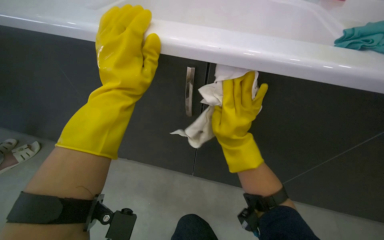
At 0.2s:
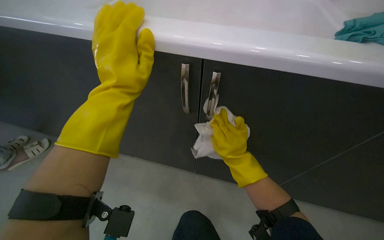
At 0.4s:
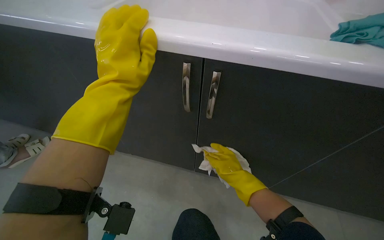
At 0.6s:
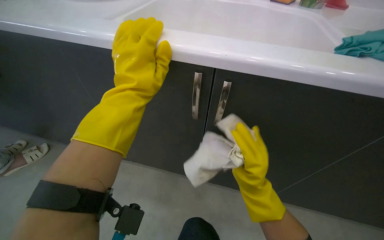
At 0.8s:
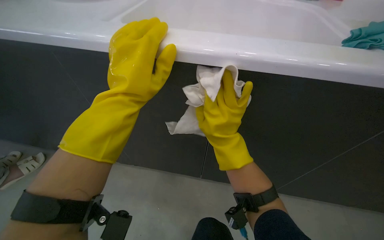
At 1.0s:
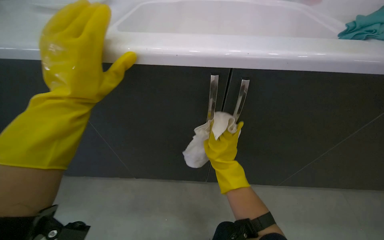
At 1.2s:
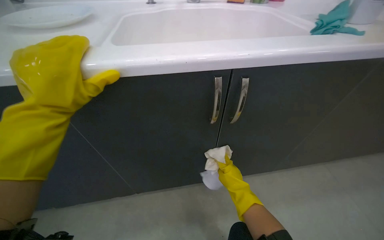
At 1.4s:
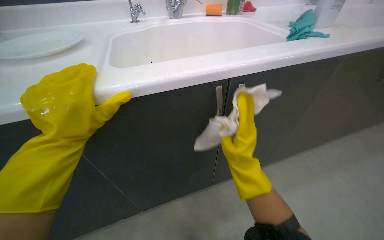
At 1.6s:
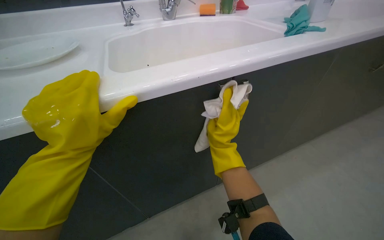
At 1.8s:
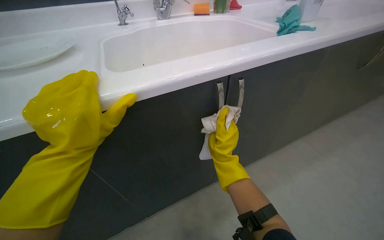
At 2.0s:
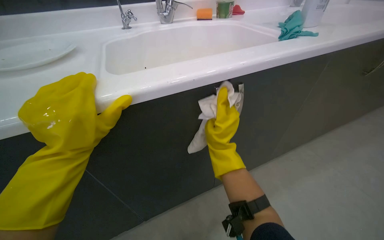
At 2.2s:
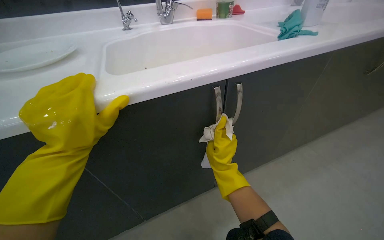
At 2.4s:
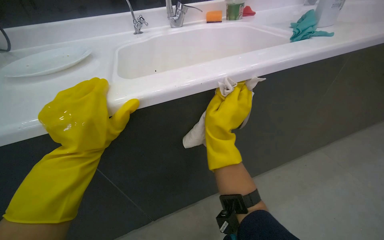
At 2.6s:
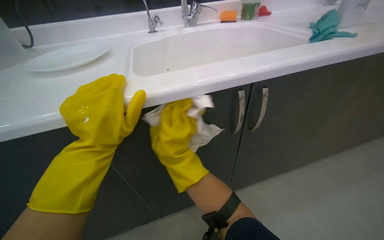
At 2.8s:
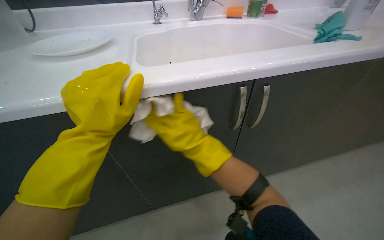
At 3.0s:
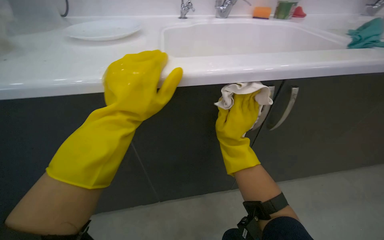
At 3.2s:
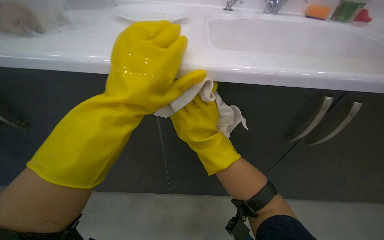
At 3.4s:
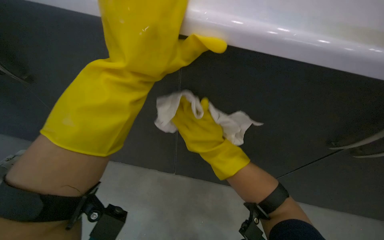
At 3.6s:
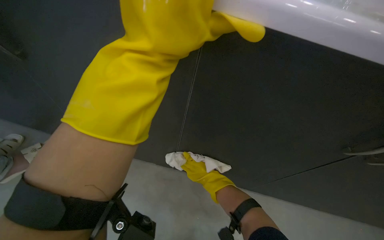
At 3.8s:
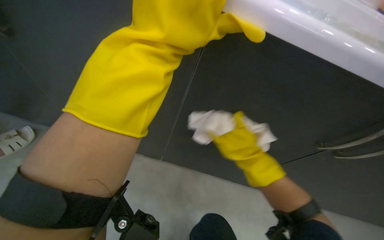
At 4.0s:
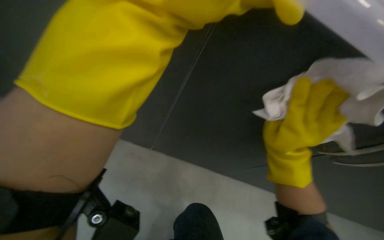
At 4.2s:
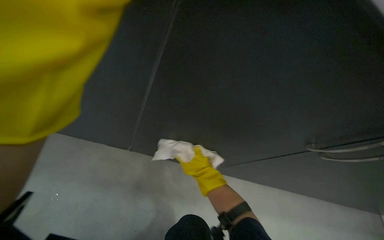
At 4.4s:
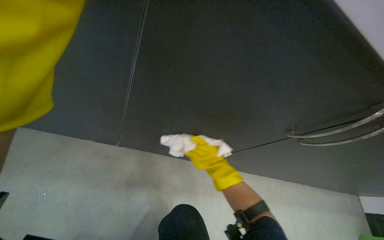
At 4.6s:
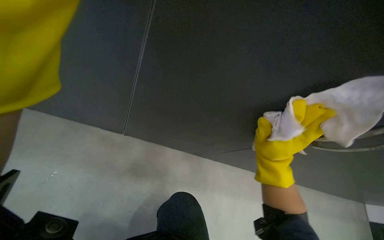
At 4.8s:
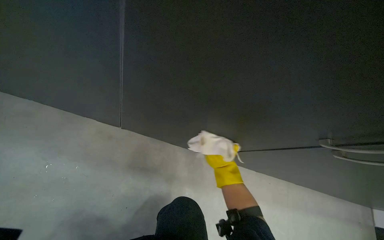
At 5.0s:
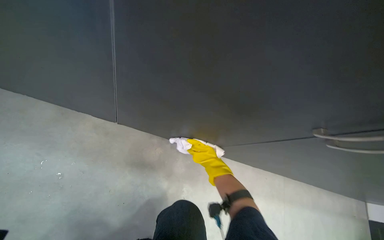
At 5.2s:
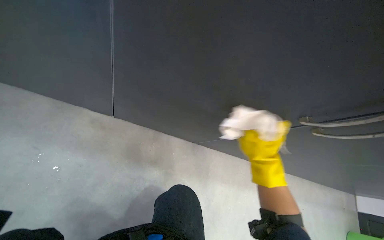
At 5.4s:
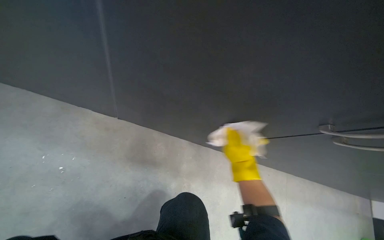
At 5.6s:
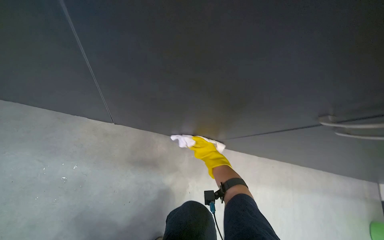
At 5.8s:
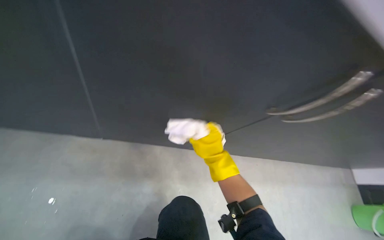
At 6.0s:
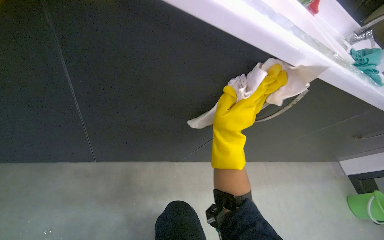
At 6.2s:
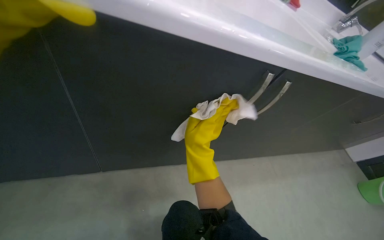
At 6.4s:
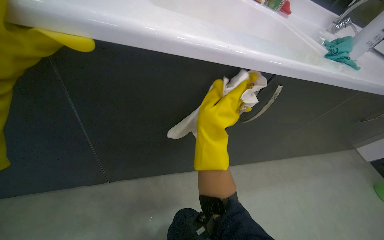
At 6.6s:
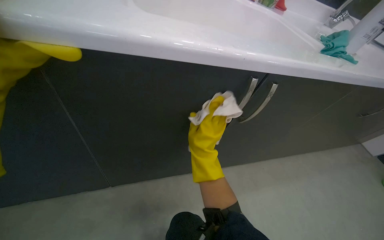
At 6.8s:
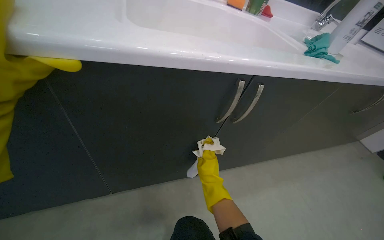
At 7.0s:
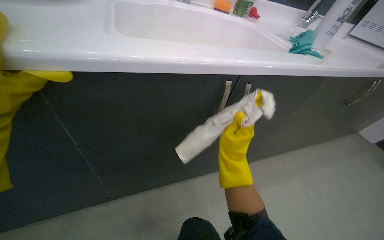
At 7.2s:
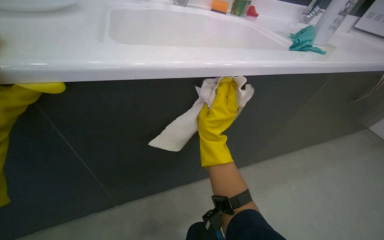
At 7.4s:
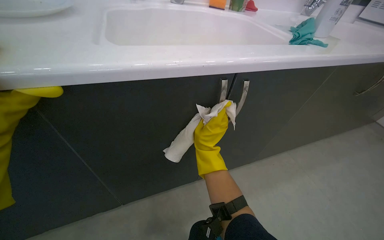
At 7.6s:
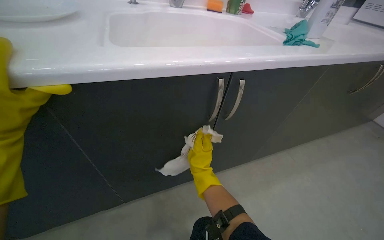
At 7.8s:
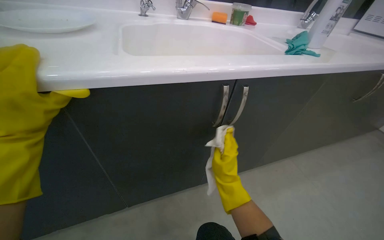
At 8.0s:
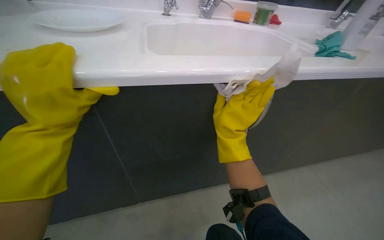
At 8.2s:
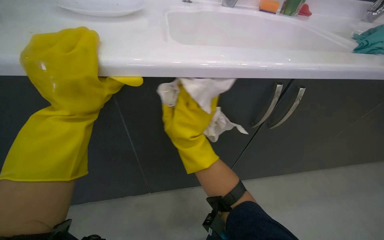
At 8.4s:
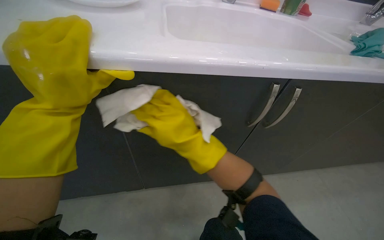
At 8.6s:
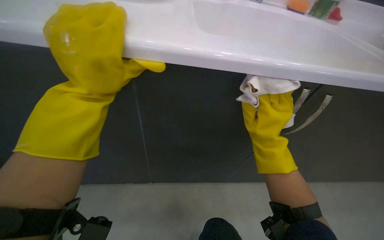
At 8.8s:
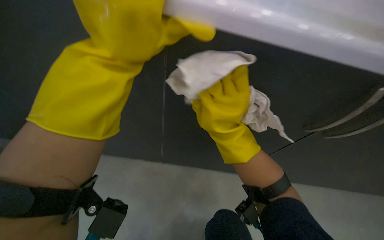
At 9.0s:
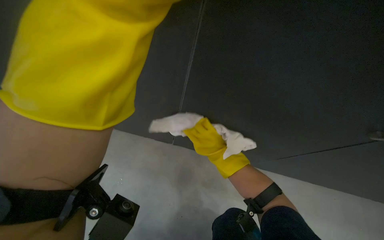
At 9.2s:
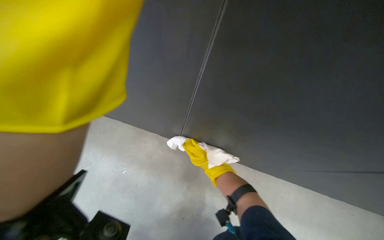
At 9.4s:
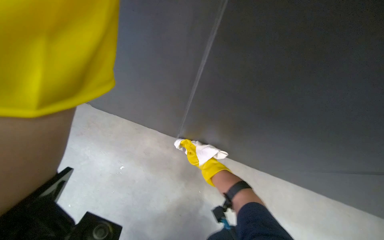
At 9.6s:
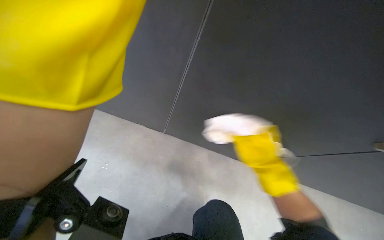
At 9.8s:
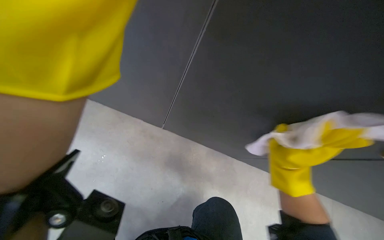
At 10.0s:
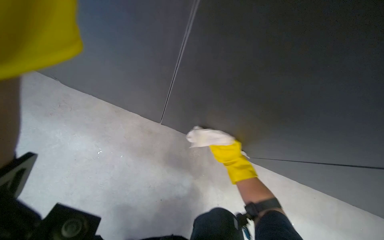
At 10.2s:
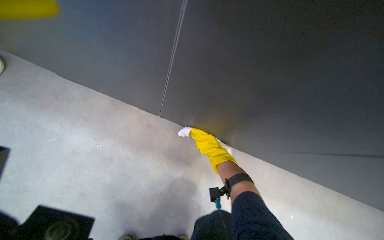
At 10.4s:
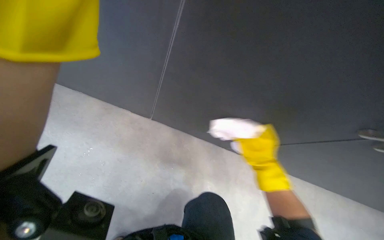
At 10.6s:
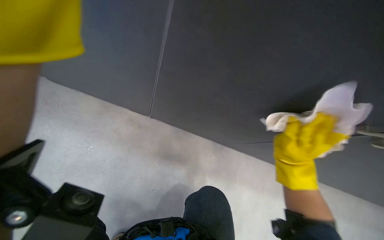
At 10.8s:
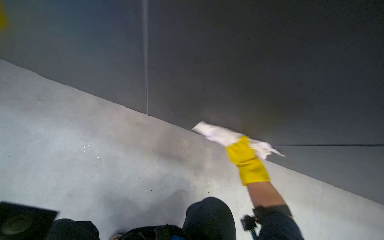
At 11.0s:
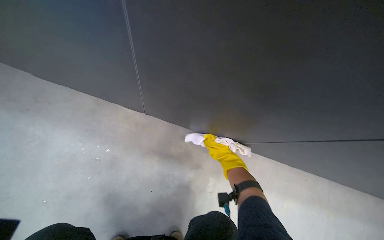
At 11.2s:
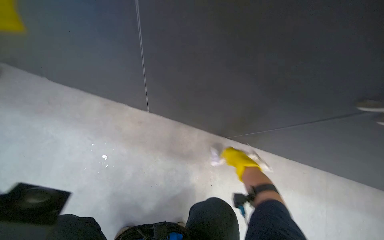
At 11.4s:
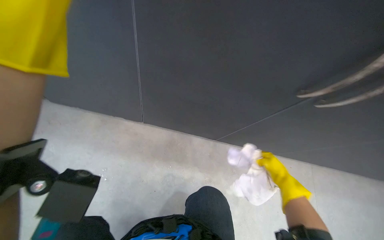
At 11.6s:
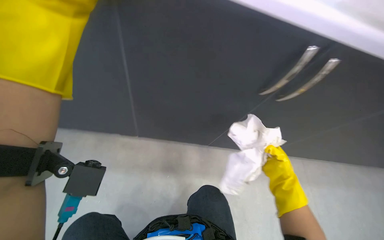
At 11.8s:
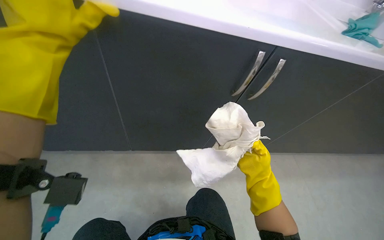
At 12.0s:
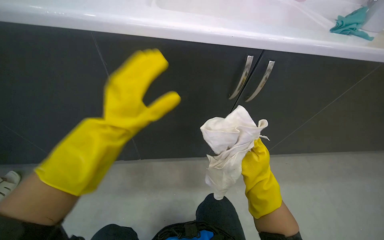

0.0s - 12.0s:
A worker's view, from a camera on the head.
Job: cleaning kitchen.
The whole recording: Cleaning kitchen cabinets exterior. The worker wipes the exterior surfaces of the kitchen cabinets with a cloth and cleaner.
0.0s - 1.6s: The right hand moves up and down the picture over some 20 cm, changing direction 3 times; the left hand travels to the left by about 15 cm.
1.6s - 3.0s: The right hand reaches approximately 20 cm to the left, then returns.
6.0s - 7.6s: The right hand moves up and down the picture over roughly 20 cm, changing direction 2 times.
7.6s - 9.0s: The wearer's head swings approximately 25 degrees to the left. The right hand goes left and right, roughly 20 cm each way, reversing 2 times.
9.0s - 10.4s: The right hand goes left and right, some 20 cm each way, reversing 2 times.
10.4s - 12.0s: The right hand swings nearer and farther, roughly 30 cm each way, with 4 reversals.

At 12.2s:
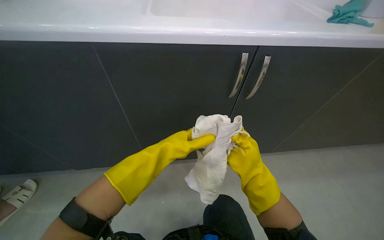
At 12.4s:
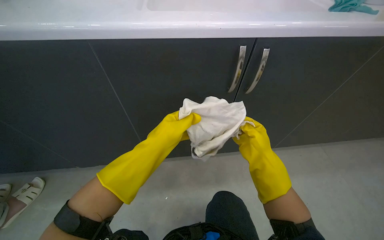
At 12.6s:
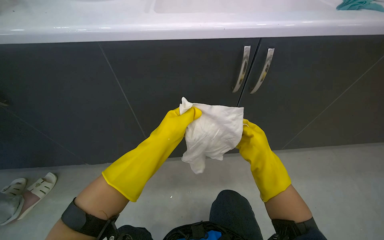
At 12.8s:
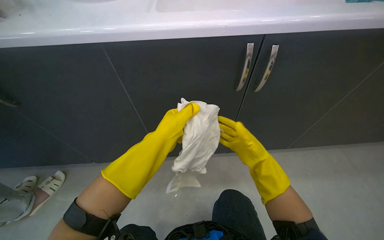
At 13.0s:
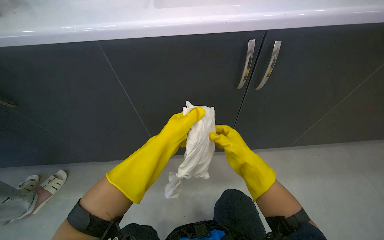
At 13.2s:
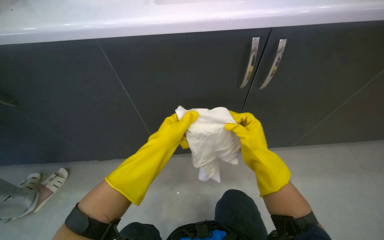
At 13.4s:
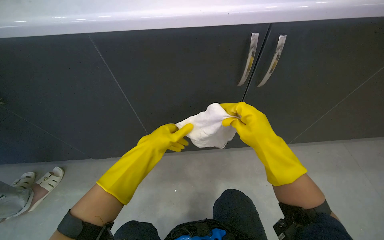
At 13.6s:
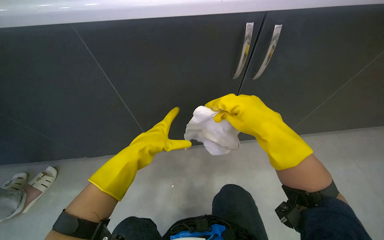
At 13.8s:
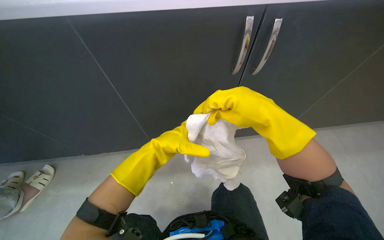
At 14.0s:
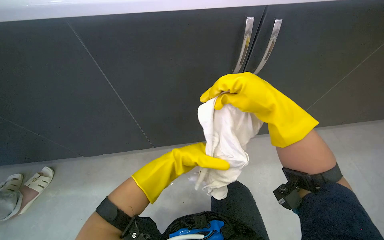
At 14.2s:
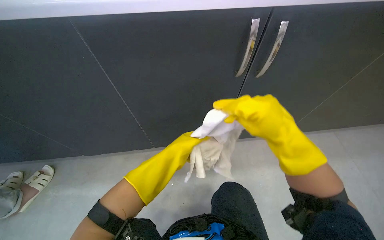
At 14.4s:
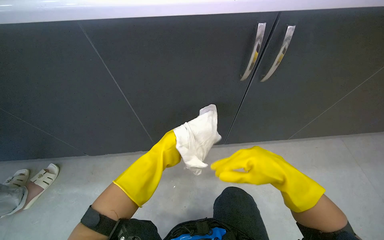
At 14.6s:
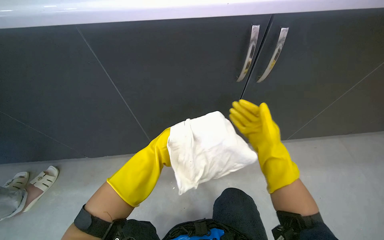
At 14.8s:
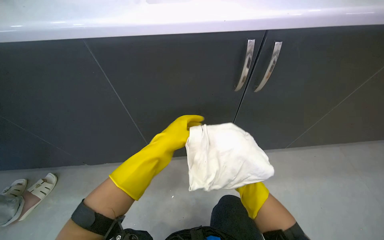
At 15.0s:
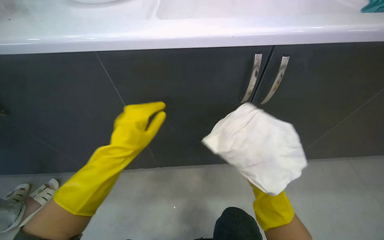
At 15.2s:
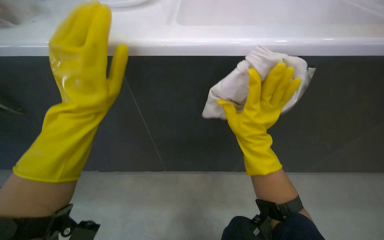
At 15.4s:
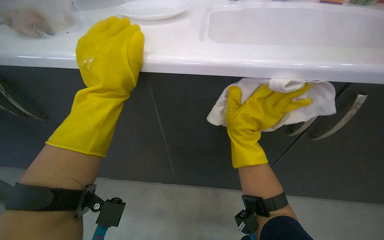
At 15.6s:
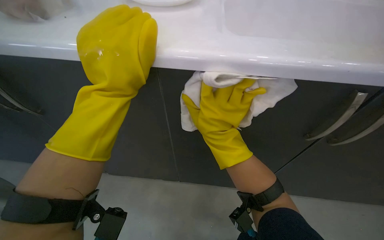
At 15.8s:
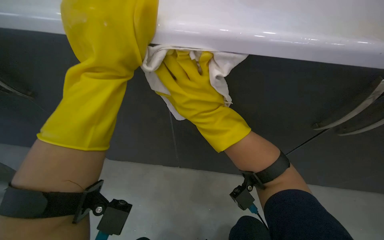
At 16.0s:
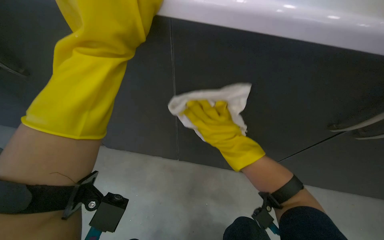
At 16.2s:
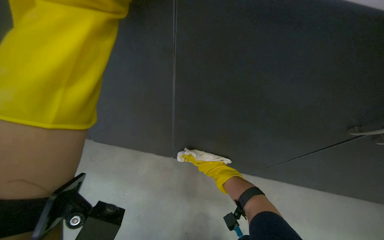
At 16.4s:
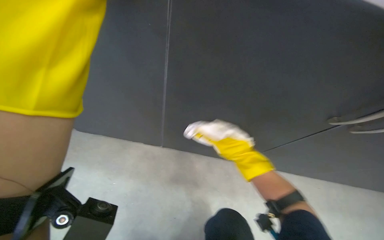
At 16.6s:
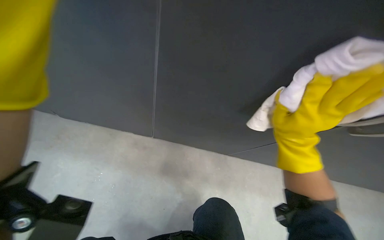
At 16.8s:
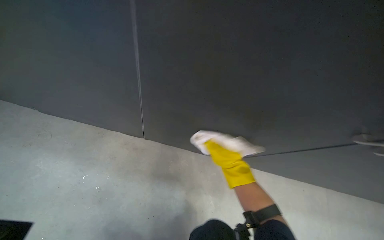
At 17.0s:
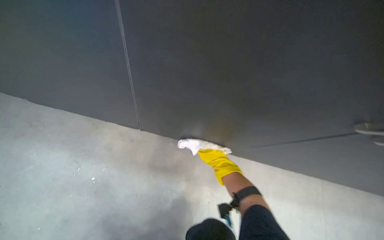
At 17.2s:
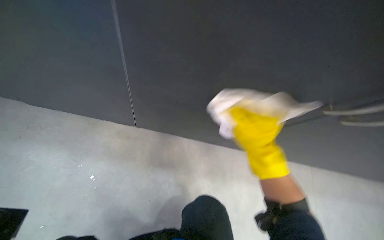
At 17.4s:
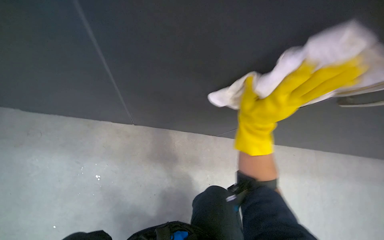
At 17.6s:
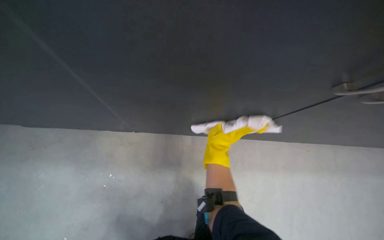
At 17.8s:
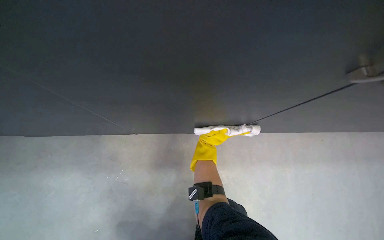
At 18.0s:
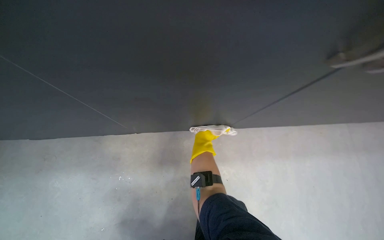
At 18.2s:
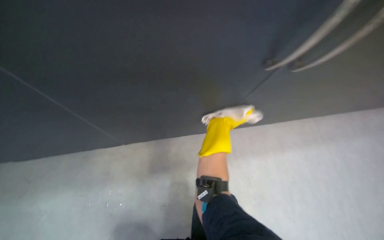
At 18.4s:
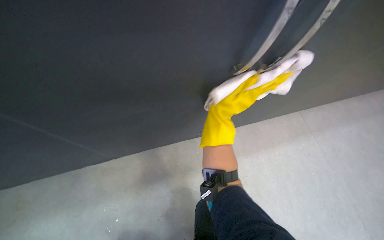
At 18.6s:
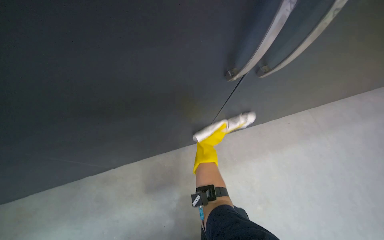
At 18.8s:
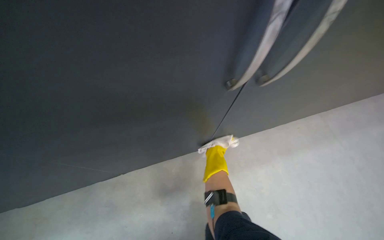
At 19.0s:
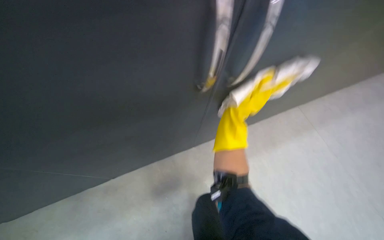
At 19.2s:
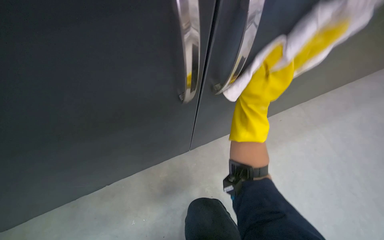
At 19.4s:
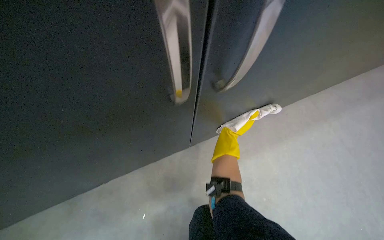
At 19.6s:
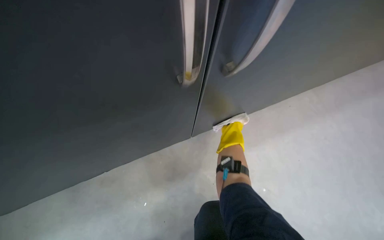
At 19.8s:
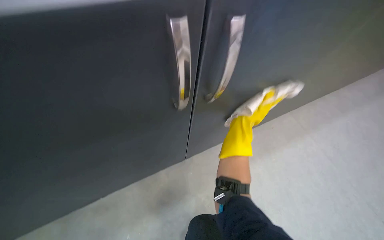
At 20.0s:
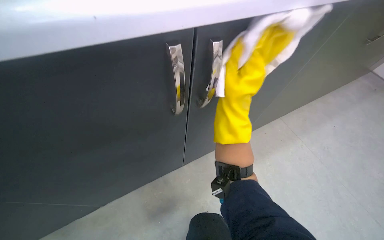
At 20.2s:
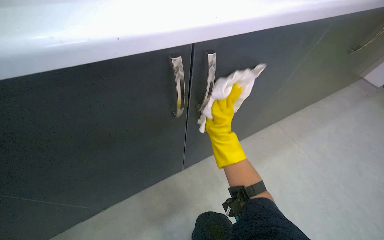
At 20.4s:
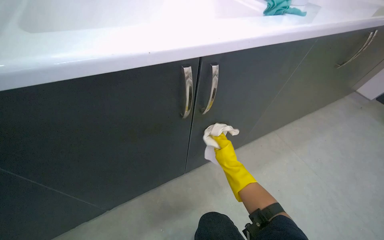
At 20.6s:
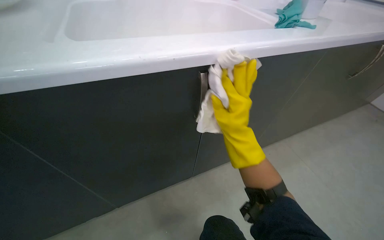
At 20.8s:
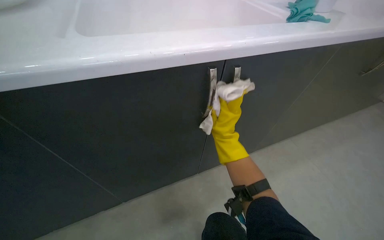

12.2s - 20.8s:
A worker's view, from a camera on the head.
Job: cleaning kitchen.
The whole recording: Cleaning kitchen cabinets exterior. The worker wipes the exterior surfaces of the kitchen cabinets with a cloth and cleaner.
12.2s - 13.6s: The left hand shifts roughly 10 cm nearer to the camera; the right hand shifts some 15 cm up the picture and nearer to the camera.
13.6s - 15.0s: The right hand is displaced farther from the camera by roughly 10 cm, while the left hand goes farther from the camera and returns, about 20 cm each way.
15.0s - 16.6s: The right hand goes up and down the picture, roughly 25 cm each way, reversing 2 times.
16.6s - 18.0s: The view tips downward by approximately 10 degrees. The right hand goes nearer and farther, approximately 40 cm each way, reversing 2 times.
18.0s - 19.4s: The right hand goes nearer and farther, approximately 25 cm each way, reversing 3 times.
19.4s - 20.8s: The right hand swings nearer and farther, about 20 cm each way, with 2 reversals.
